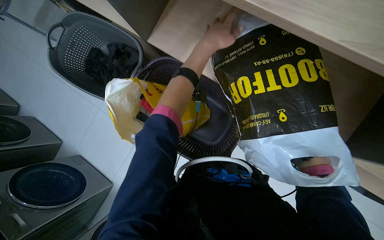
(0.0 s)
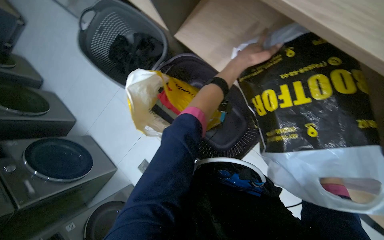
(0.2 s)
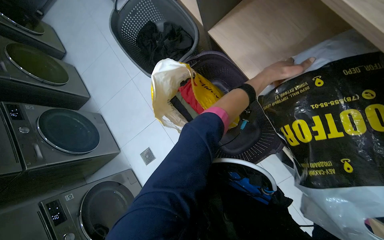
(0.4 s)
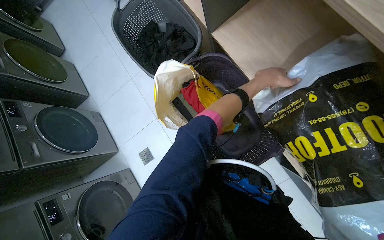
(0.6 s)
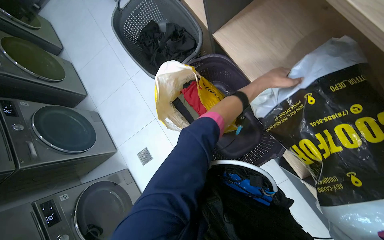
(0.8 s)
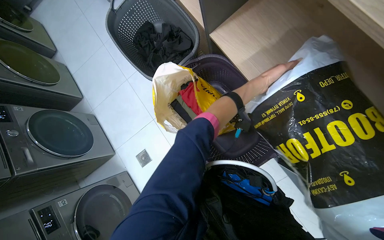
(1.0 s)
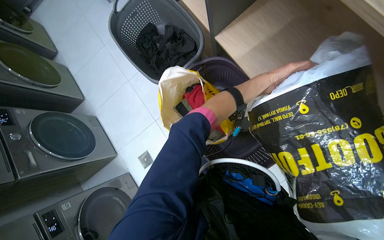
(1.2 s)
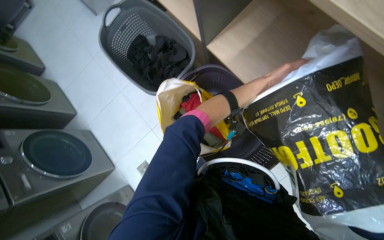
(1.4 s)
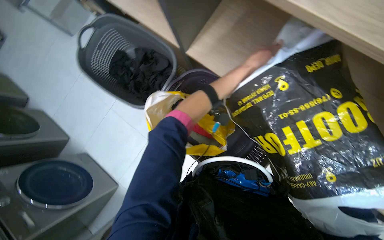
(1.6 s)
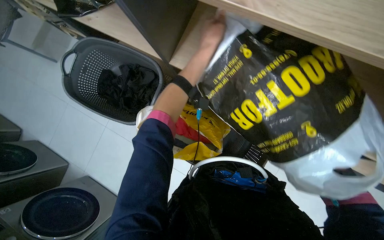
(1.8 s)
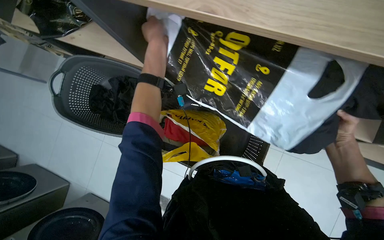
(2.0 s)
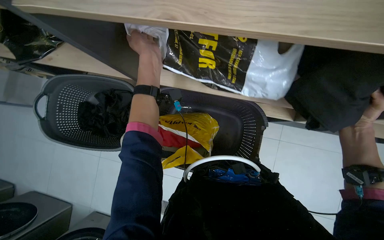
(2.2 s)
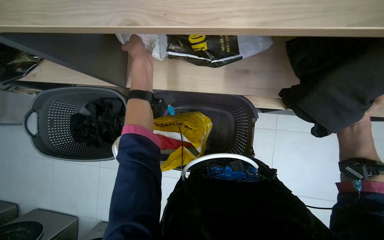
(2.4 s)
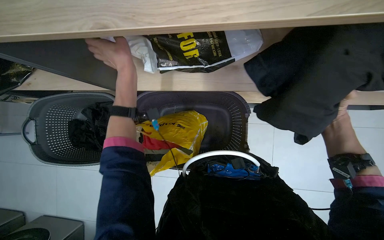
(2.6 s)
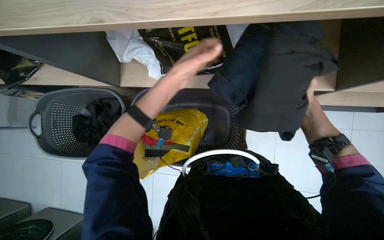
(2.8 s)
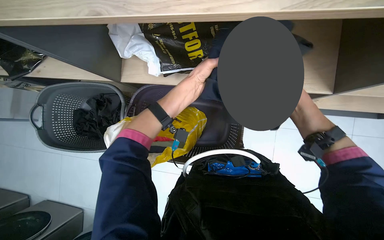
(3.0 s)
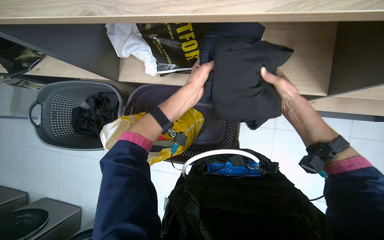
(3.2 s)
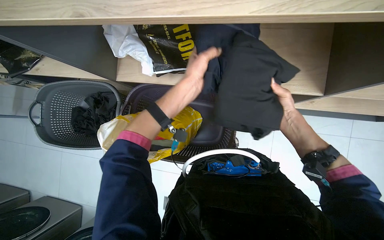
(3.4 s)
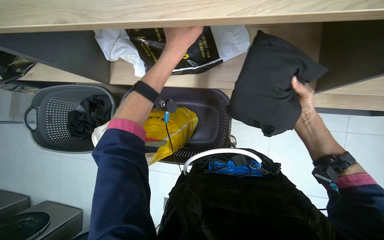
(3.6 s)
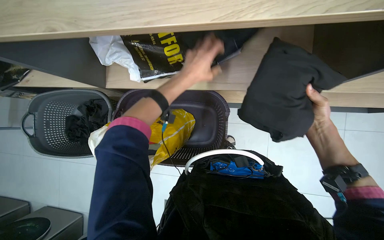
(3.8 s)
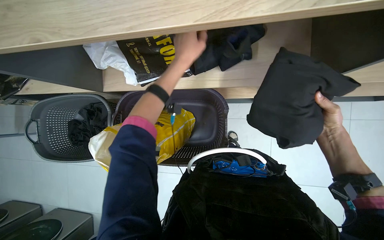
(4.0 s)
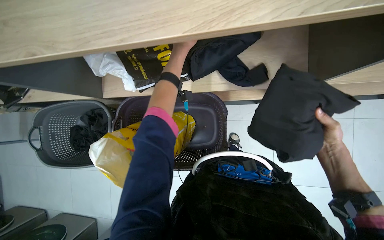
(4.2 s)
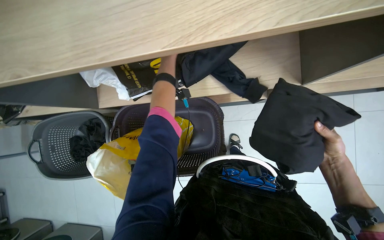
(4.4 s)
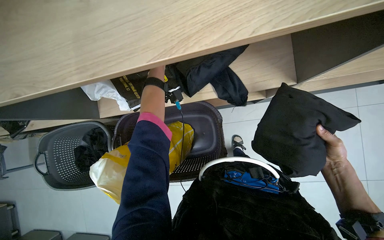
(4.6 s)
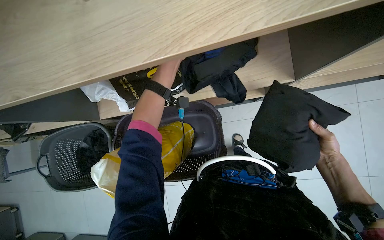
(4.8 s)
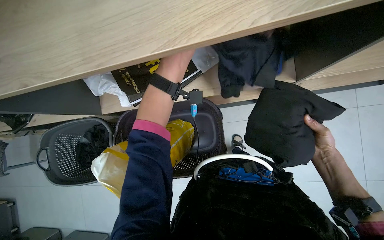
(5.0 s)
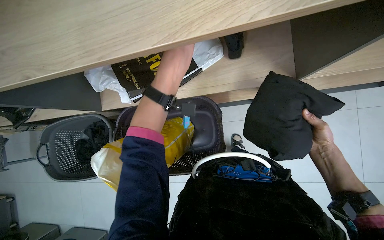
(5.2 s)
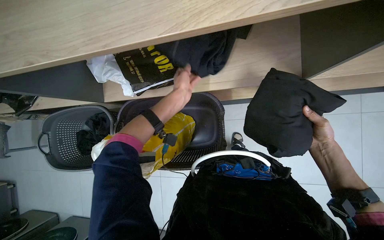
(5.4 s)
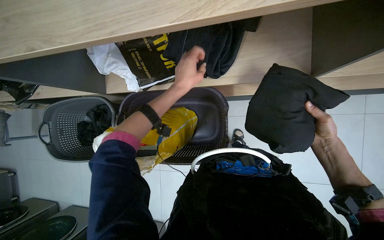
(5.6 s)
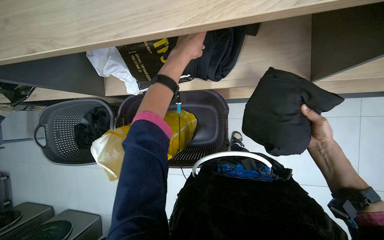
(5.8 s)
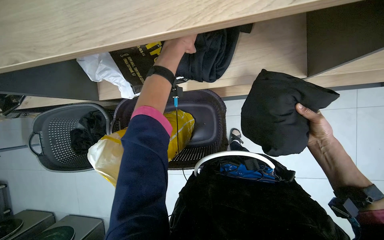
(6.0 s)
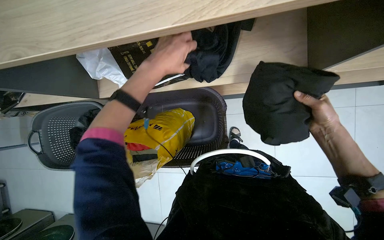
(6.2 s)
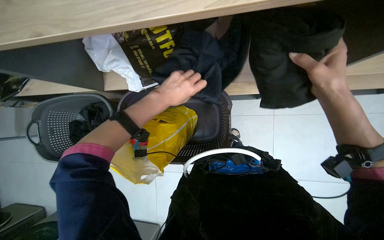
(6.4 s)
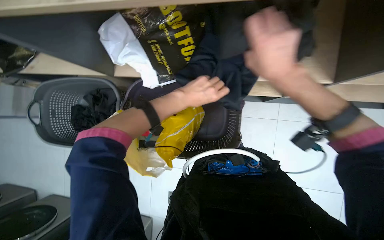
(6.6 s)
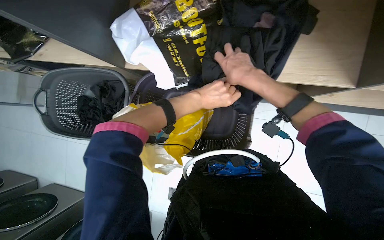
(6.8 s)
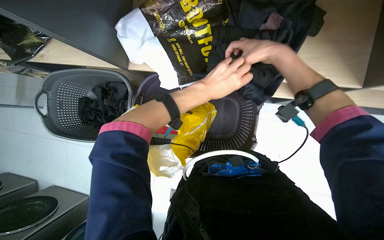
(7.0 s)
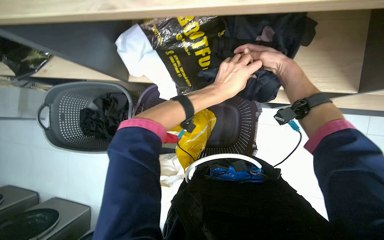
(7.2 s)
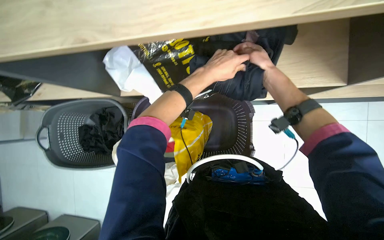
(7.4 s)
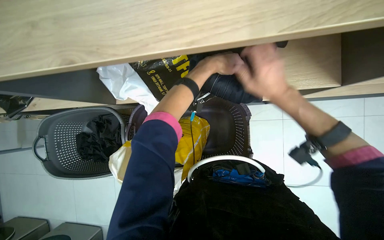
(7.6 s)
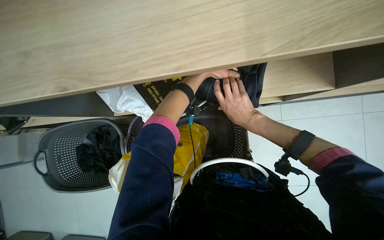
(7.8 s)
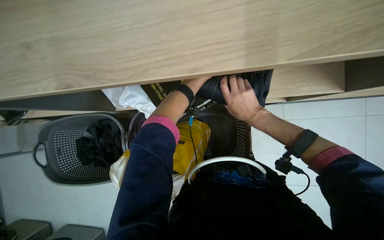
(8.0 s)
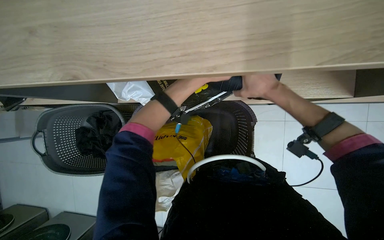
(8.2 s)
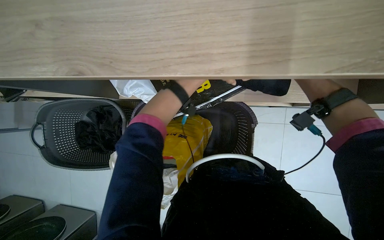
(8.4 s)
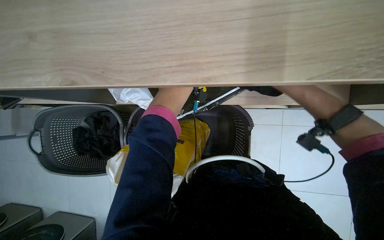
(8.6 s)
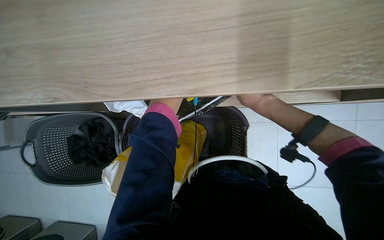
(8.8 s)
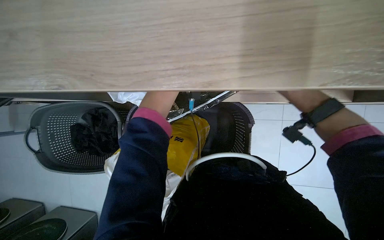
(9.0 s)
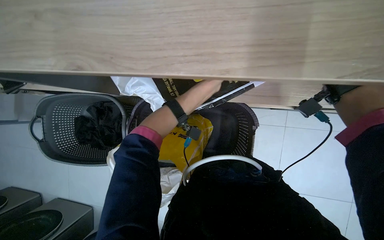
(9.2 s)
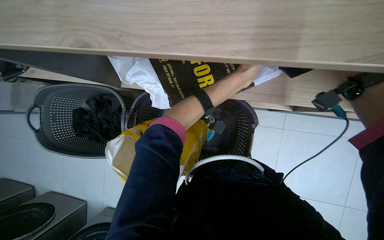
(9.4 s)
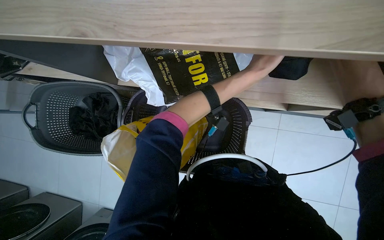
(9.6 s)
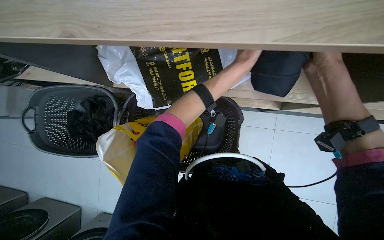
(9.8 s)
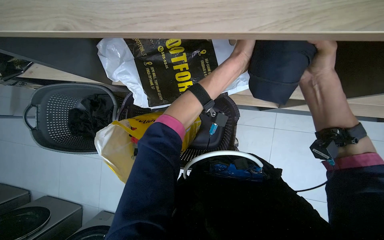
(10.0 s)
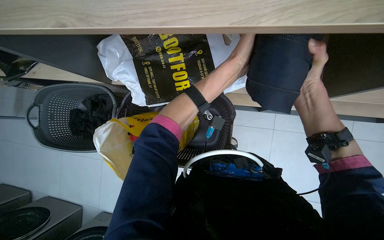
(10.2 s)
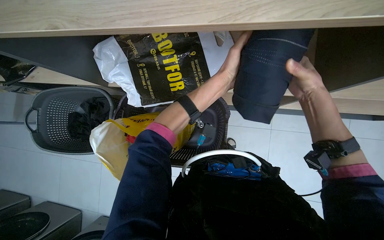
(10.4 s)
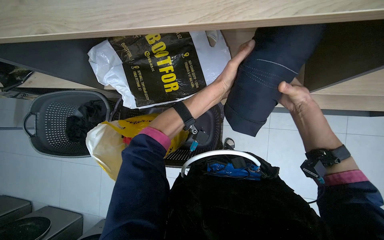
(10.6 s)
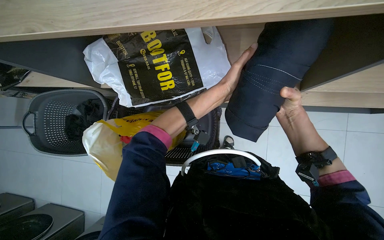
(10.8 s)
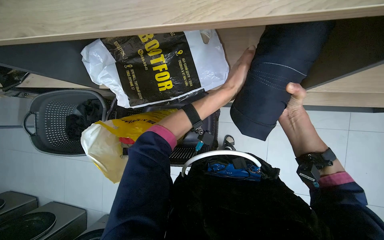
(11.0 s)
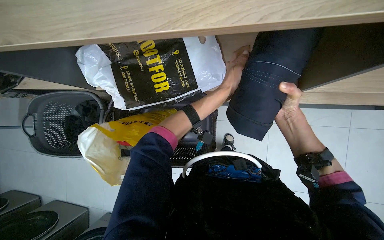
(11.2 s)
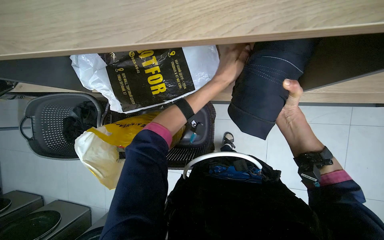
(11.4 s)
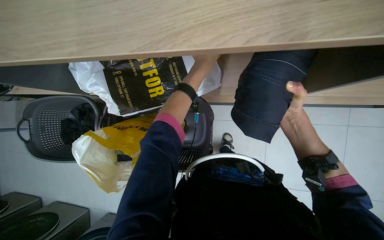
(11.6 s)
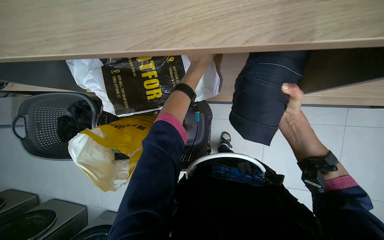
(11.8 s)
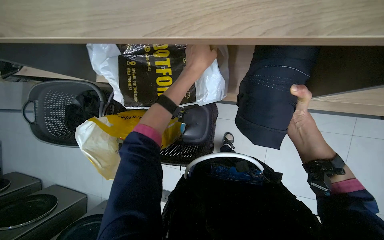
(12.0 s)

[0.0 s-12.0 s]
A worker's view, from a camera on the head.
Job: managing laundry.
The whole recording: Processing laundry. The worker unloads clothes from the dryer, then sorts and folds them.
1.6 to 3.0 s: Everything in view rotates roughly 35 degrees counterclockwise.
3.0 to 4.4 s: The right hand heads down the picture, covering approximately 25 cm.
4.4 to 6.0 s: The left hand shifts approximately 15 cm nearer to the camera.
6.0 to 7.6 s: The right hand moves to the left, up the picture and nearer to the camera, about 35 cm.

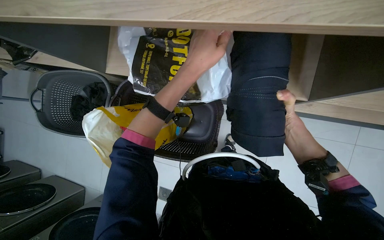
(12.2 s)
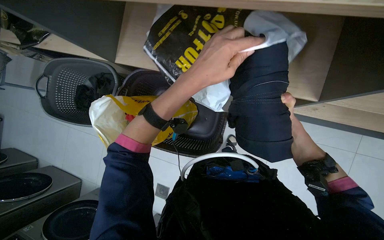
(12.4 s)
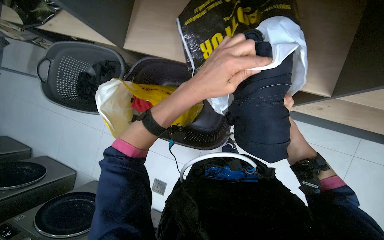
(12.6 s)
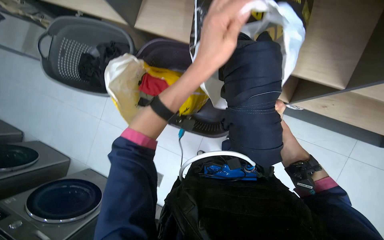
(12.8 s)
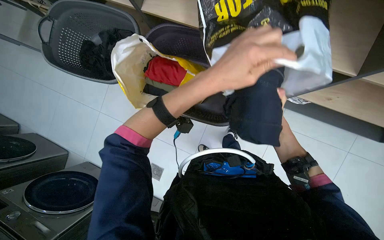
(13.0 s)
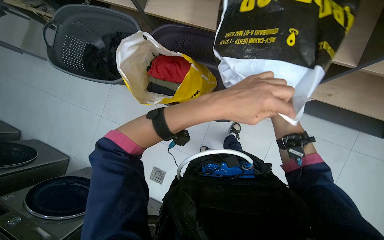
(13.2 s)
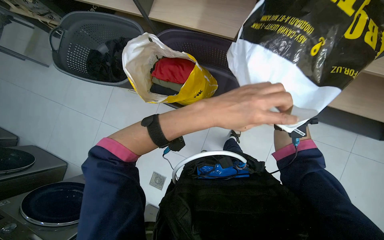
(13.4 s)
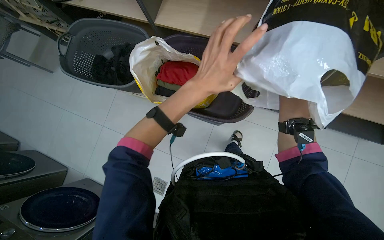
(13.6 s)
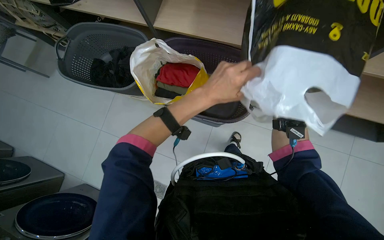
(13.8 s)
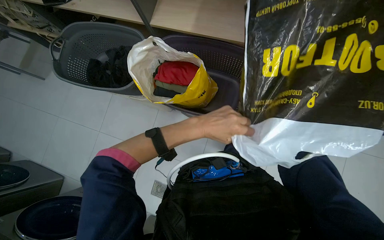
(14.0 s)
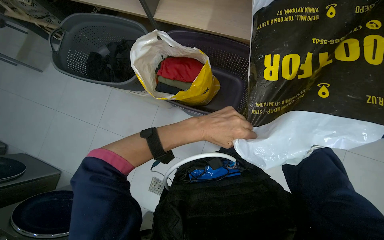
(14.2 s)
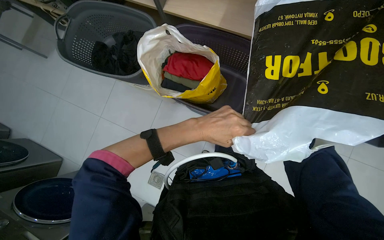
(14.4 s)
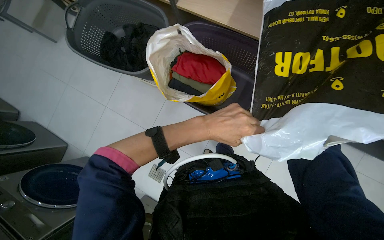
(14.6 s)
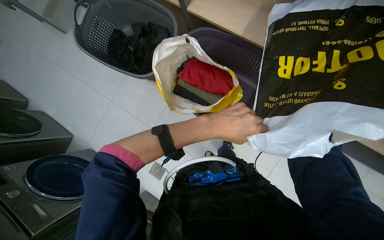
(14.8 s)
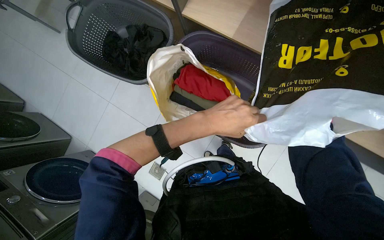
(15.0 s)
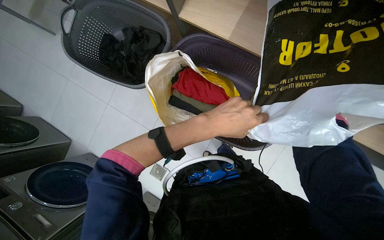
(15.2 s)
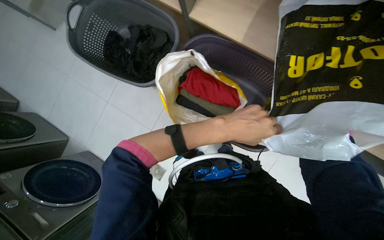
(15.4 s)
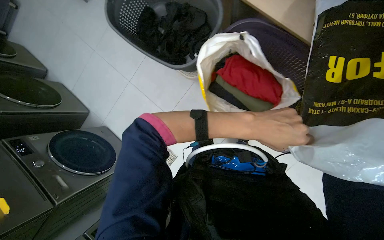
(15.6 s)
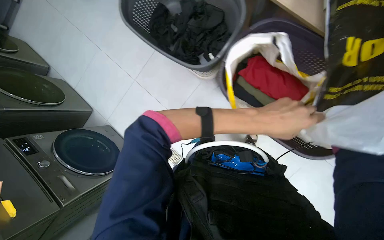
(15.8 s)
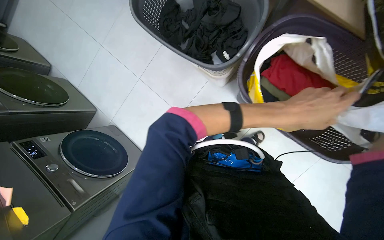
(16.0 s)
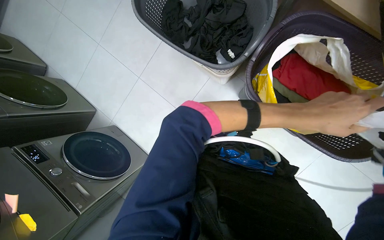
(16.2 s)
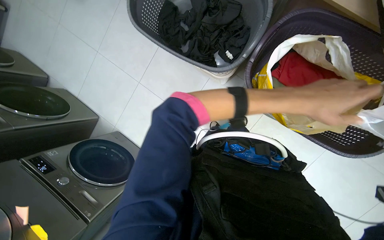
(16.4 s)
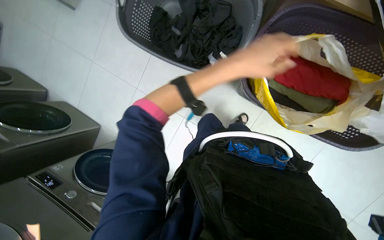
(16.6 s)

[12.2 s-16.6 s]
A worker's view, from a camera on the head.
Job: managing laundry.
The whole recording: Processing laundry. The worker unloads clothes from the dryer, then sorts and folds them.
12.2 to 13.6 s: The left hand moves down the picture, some 25 cm.
13.6 to 15.2 s: The left hand heads down the picture, covering approximately 10 cm.

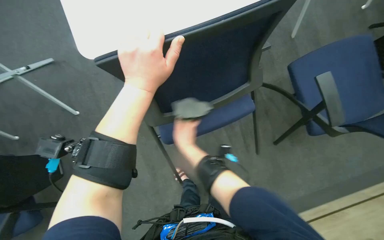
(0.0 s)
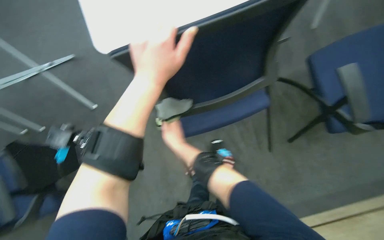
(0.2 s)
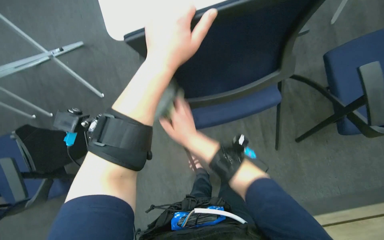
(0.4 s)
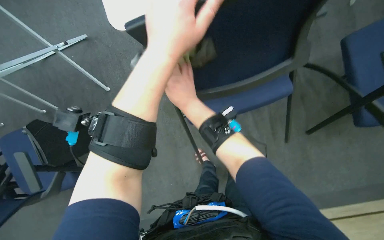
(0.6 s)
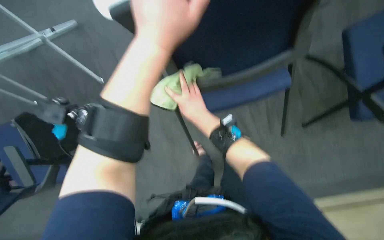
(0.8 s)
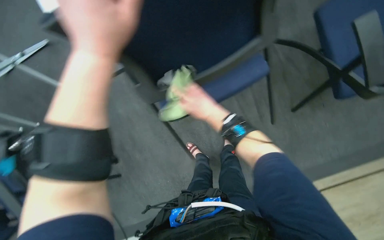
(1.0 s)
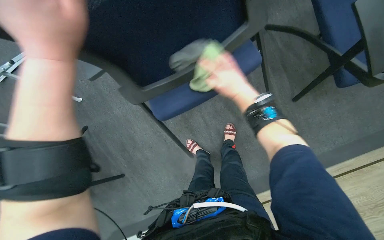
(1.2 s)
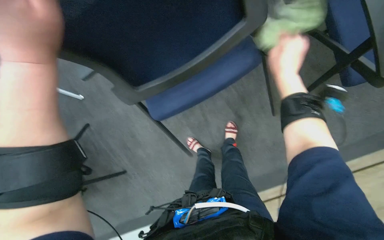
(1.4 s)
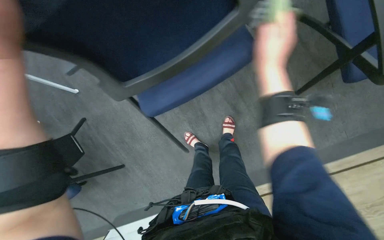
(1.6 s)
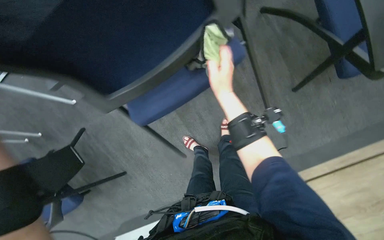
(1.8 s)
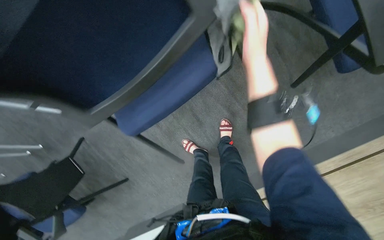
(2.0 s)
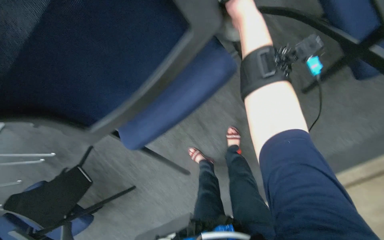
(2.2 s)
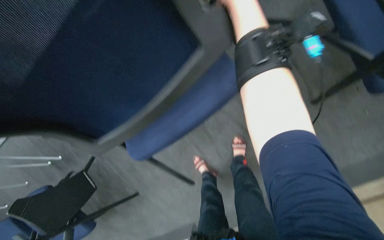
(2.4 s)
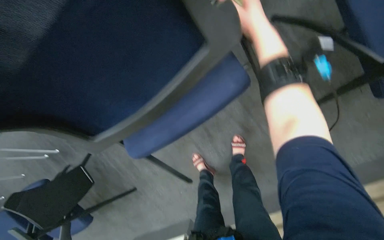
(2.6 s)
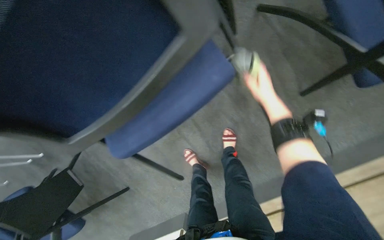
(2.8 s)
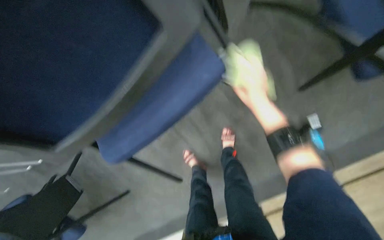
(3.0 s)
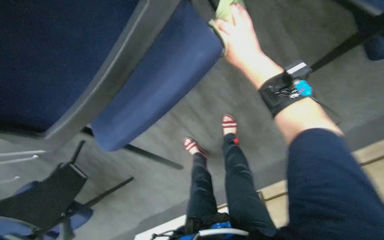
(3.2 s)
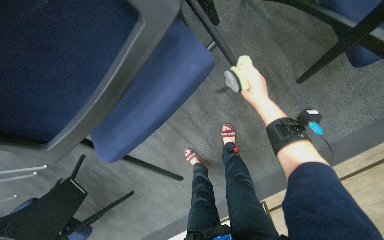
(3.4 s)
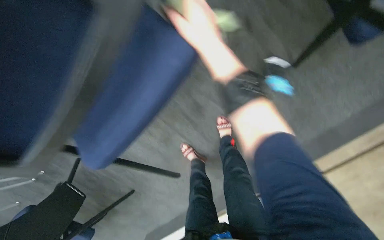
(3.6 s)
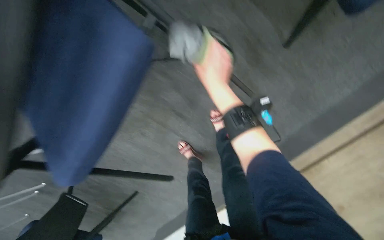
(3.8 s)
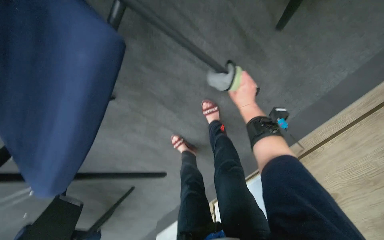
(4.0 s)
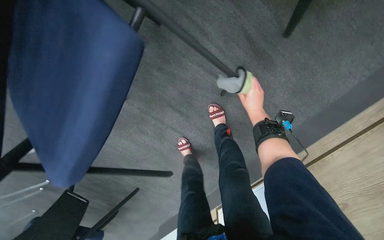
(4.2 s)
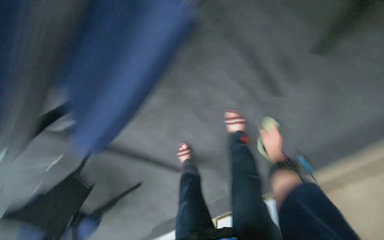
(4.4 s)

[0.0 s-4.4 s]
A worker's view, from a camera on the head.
Job: wiping surfaces.
The whole recording: Wiping conference room tables and chairs. The worker wipes down the surfaces of conference room tables and chairs with a cloth.
0.0 to 1.4 s: The right hand is displaced to the right by about 25 cm.
1.4 to 3.0 s: The right hand moves nearer and farther over some 20 cm, changing direction 2 times.
3.0 to 4.4 s: The right hand heads farther from the camera, down the picture and to the right, covering about 35 cm.
